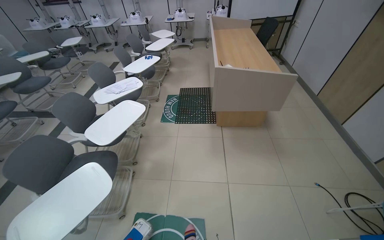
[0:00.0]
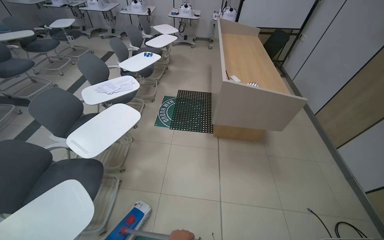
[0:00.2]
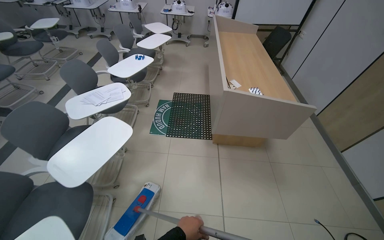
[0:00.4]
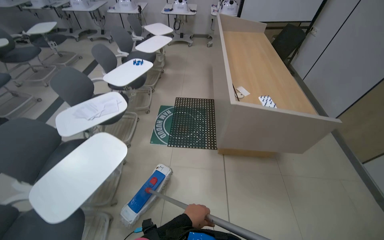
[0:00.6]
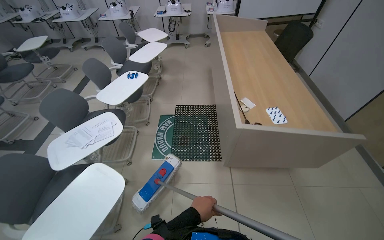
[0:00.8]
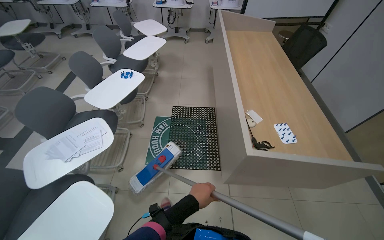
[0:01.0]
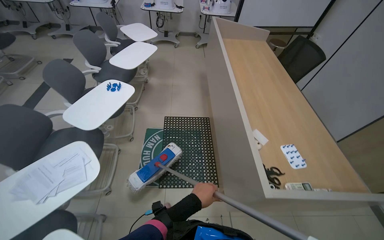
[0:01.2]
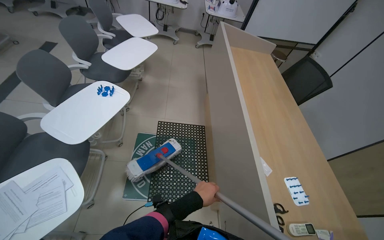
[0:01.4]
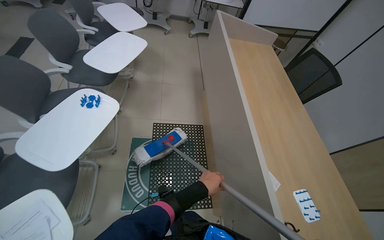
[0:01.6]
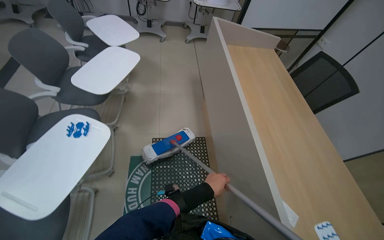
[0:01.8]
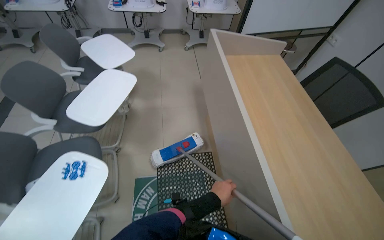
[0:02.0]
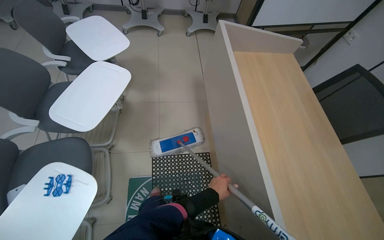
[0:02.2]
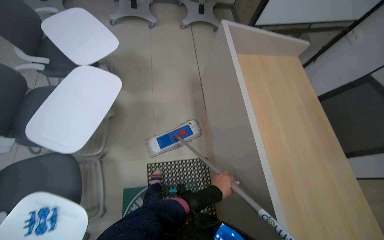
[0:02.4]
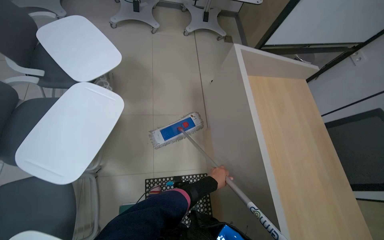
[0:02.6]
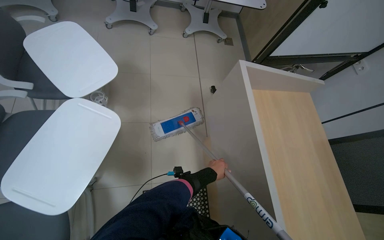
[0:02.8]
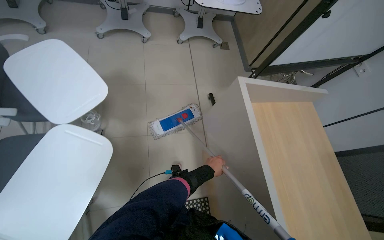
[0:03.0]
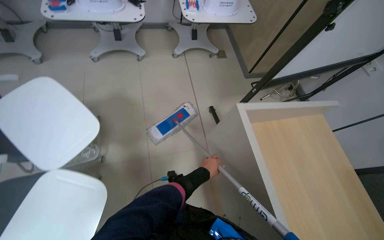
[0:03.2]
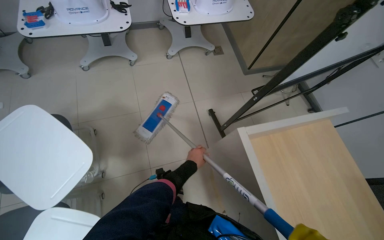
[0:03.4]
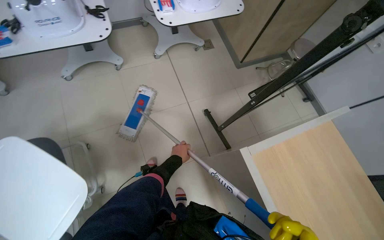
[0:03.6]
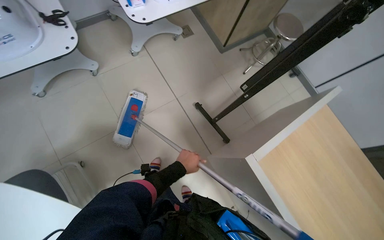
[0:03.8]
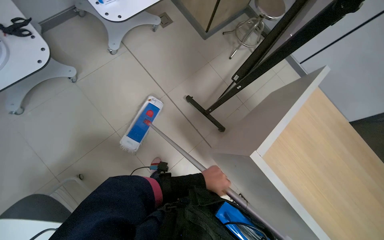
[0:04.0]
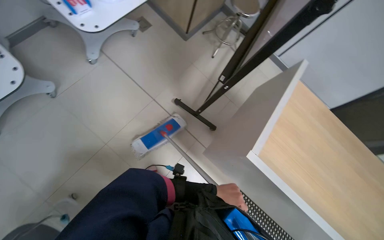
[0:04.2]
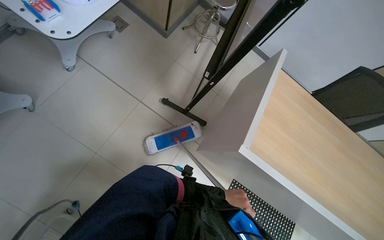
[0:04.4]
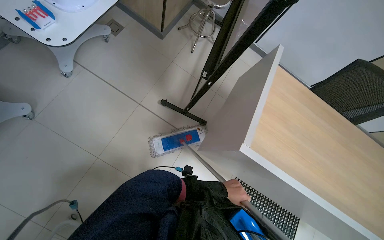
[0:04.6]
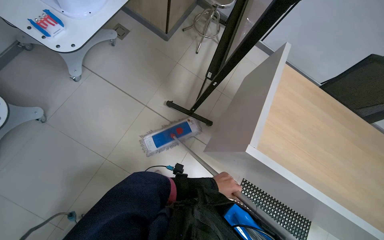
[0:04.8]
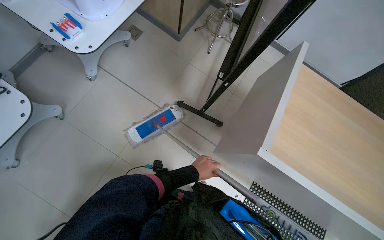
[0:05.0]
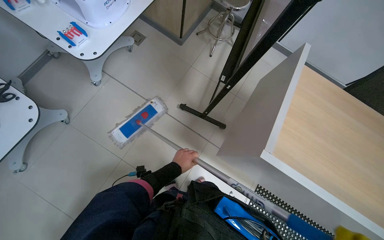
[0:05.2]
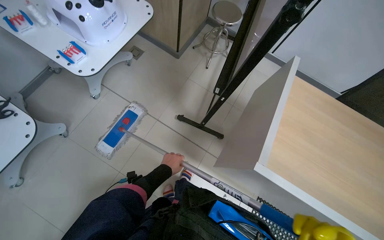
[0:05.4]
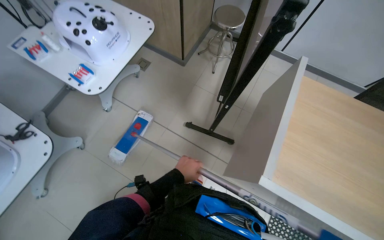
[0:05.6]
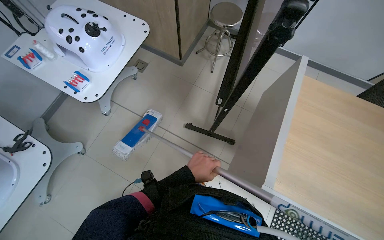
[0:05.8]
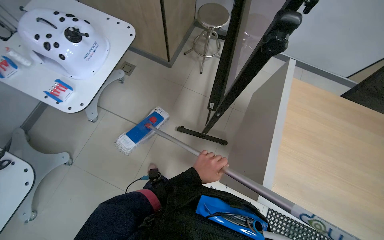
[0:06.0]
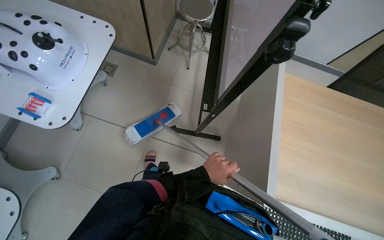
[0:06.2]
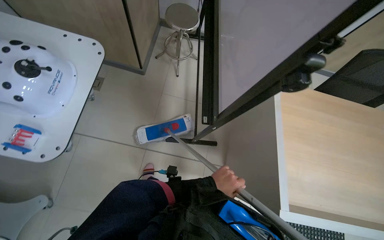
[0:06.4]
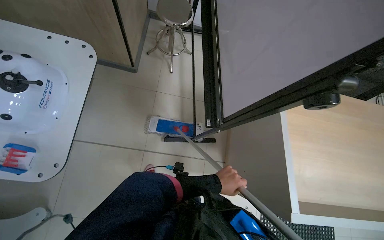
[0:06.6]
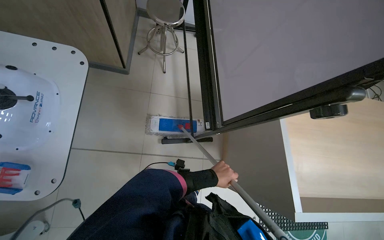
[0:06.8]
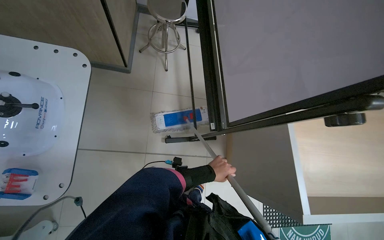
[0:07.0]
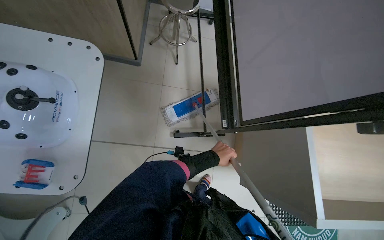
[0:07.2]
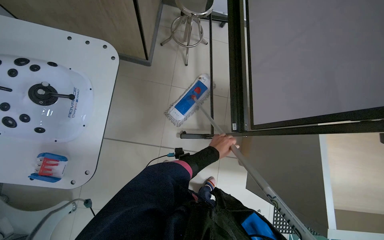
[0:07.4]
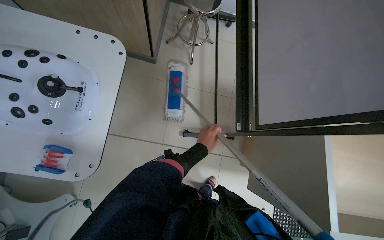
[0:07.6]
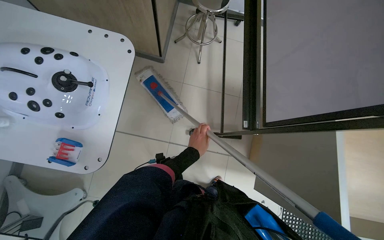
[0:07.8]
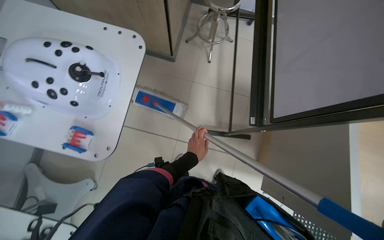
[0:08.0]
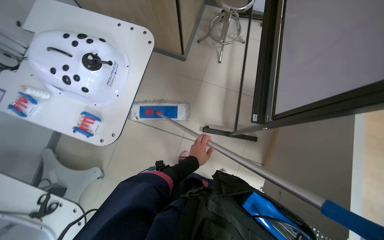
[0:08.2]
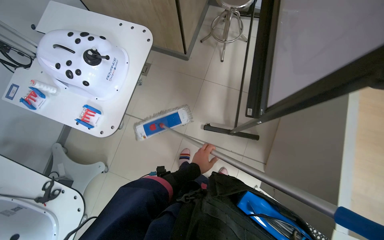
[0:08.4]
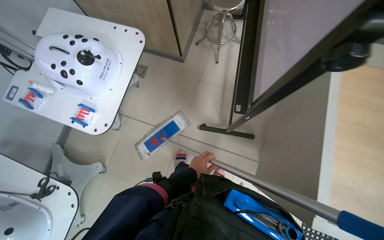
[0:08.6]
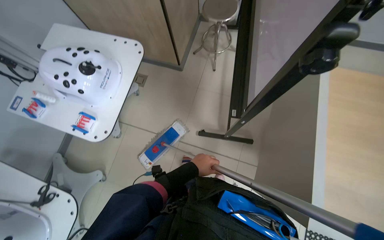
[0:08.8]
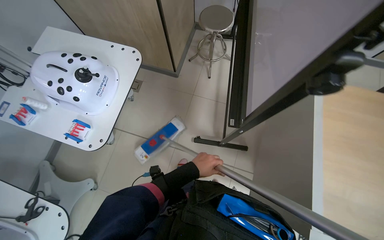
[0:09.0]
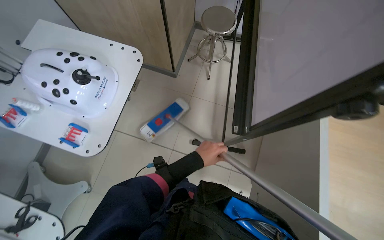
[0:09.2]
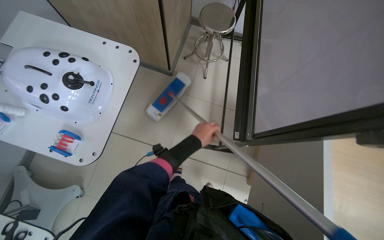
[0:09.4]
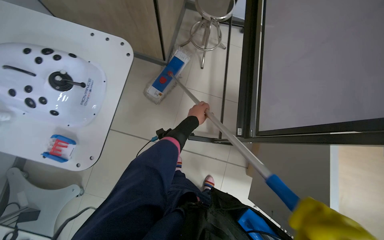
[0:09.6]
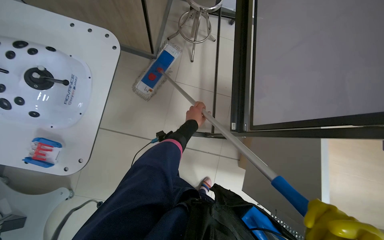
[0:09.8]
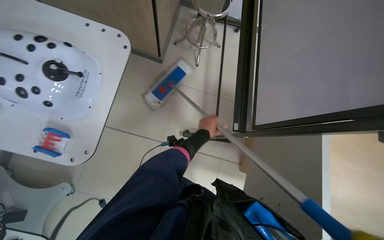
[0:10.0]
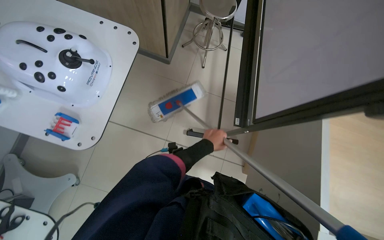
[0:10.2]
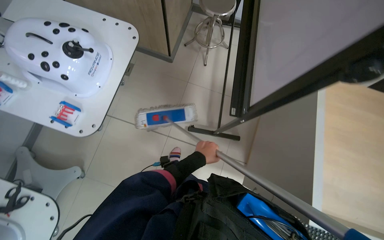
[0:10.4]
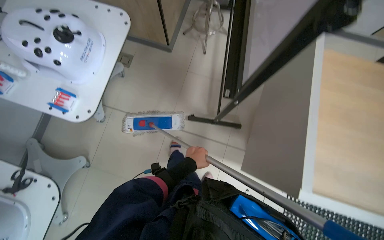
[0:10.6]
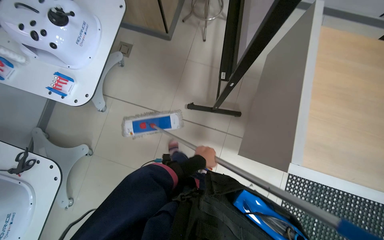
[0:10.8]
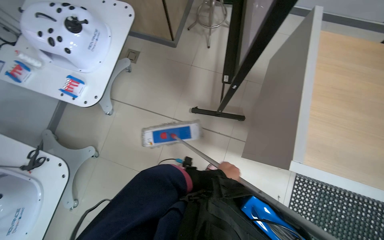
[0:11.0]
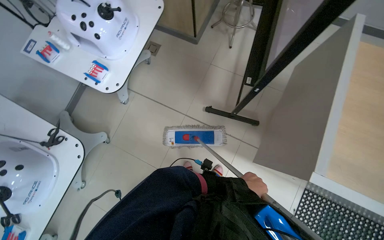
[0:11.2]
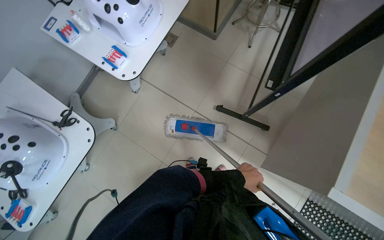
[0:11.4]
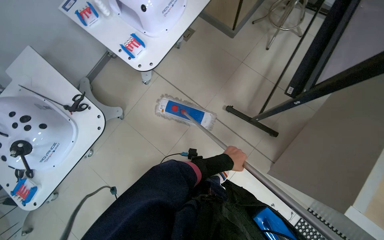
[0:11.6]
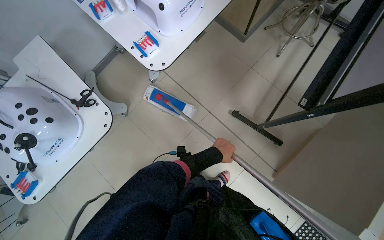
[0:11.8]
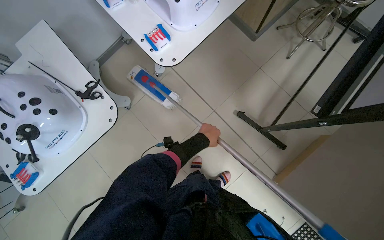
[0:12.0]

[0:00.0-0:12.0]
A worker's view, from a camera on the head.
Job: mopping floor.
The whole recording: Mopping tiled floor. The worker mops the tiled floor, moving around obstacles.
0:00.0 to 0:01.6: The wearer moves roughly 1.5 m. The wearer looks about 15 degrees further downward.
0:01.6 to 0:03.0: The wearer moves approximately 1 m.
0:03.0 to 0:04.4: The head travels some 70 cm. The head turns to the right by about 50 degrees. The view tilts about 15 degrees downward.
0:04.4 to 0:06.0: The left hand shifts some 35 cm up the picture and to the left.
0:06.0 to 0:07.6: The wearer moves roughly 40 cm.
0:07.6 to 0:09.0: The left hand heads down the picture, covering approximately 15 cm, and goes farther from the camera and returns, about 10 cm each way.
0:09.0 to 0:10.4: The left hand travels up the picture and back again, approximately 25 cm each way.
0:10.4 to 0:12.0: The wearer's head swings about 30 degrees to the left. The left hand travels to the right and back again, about 15 cm each way.

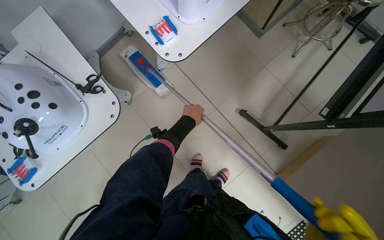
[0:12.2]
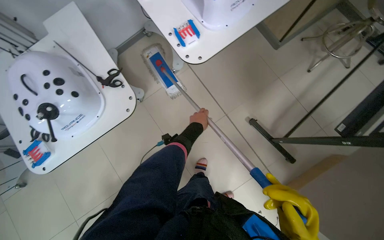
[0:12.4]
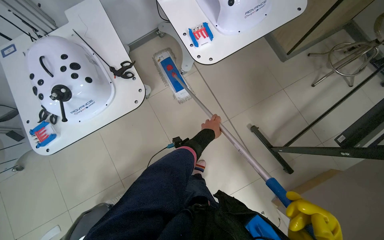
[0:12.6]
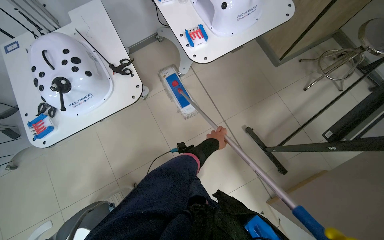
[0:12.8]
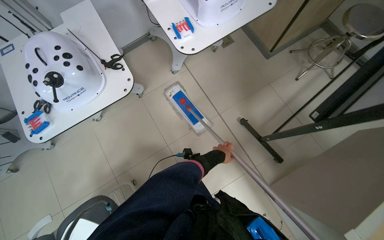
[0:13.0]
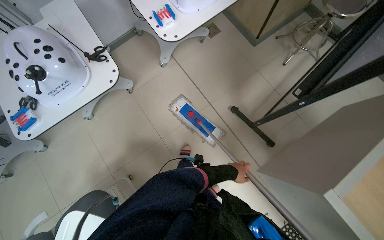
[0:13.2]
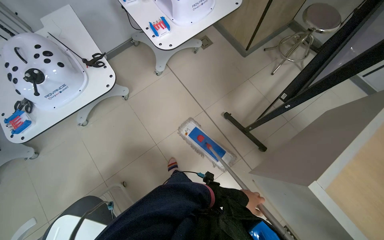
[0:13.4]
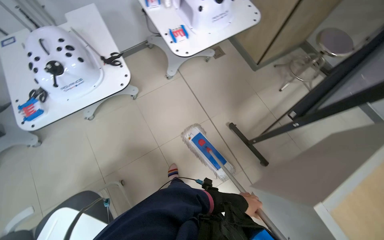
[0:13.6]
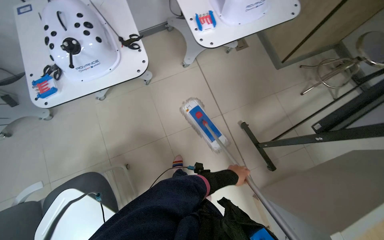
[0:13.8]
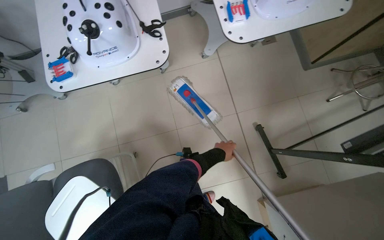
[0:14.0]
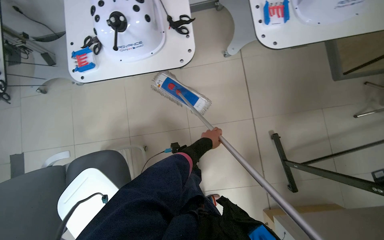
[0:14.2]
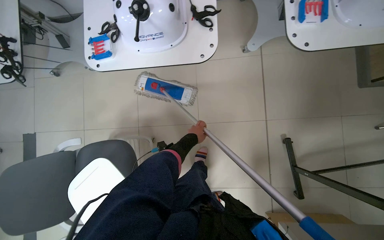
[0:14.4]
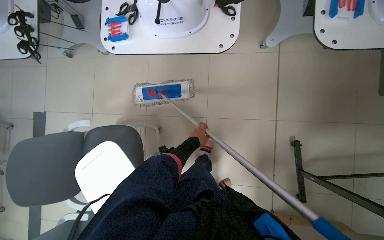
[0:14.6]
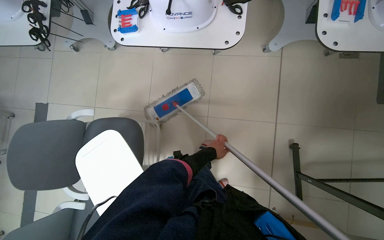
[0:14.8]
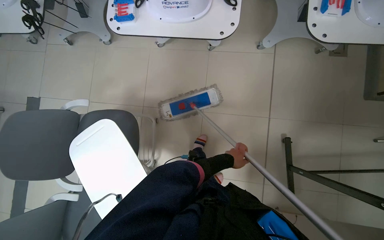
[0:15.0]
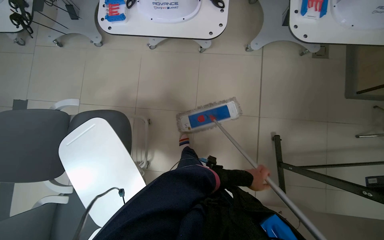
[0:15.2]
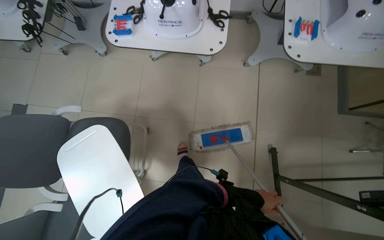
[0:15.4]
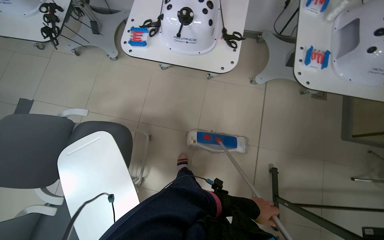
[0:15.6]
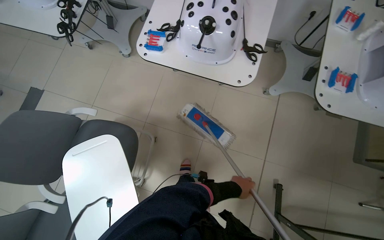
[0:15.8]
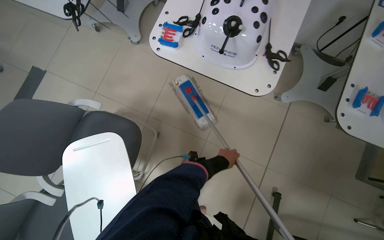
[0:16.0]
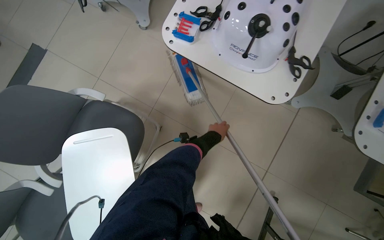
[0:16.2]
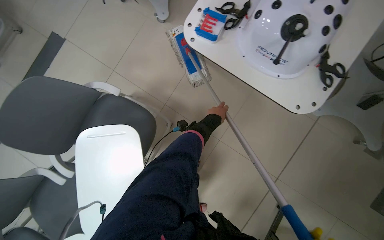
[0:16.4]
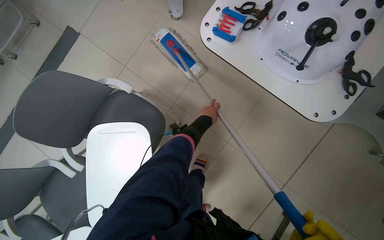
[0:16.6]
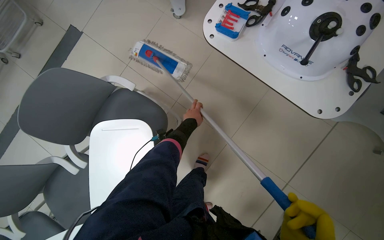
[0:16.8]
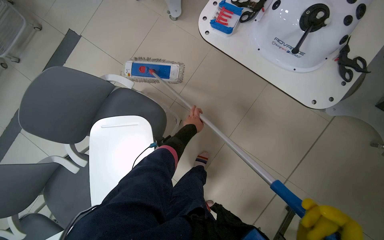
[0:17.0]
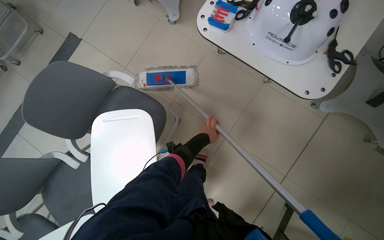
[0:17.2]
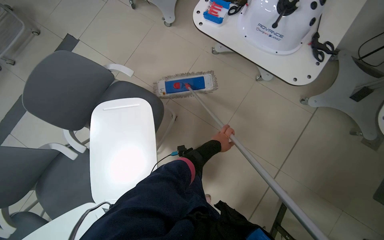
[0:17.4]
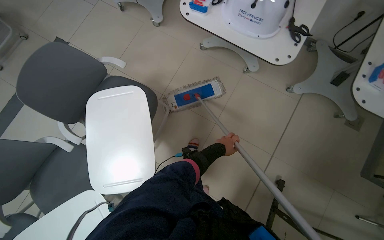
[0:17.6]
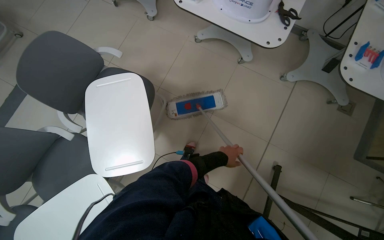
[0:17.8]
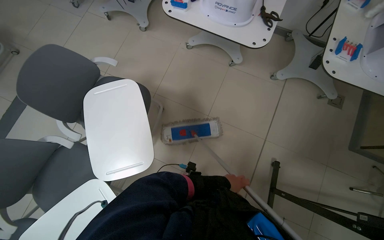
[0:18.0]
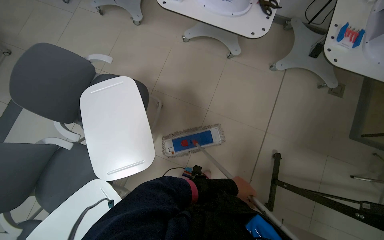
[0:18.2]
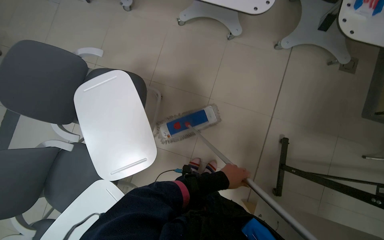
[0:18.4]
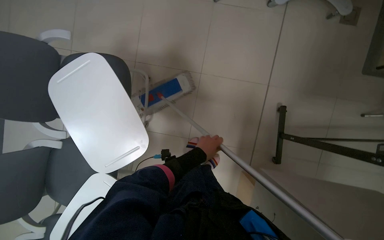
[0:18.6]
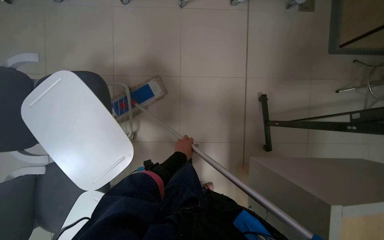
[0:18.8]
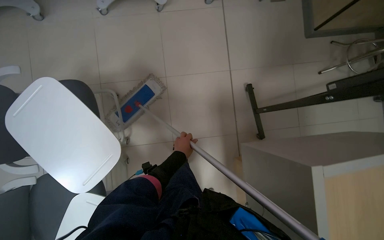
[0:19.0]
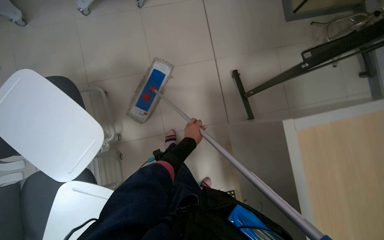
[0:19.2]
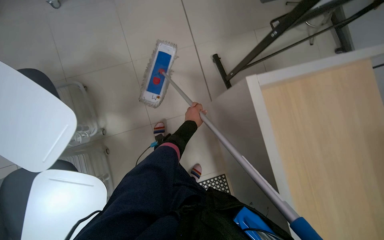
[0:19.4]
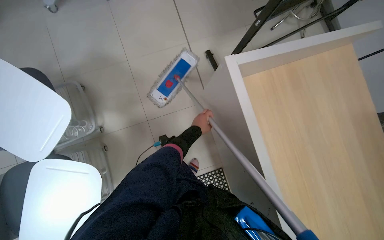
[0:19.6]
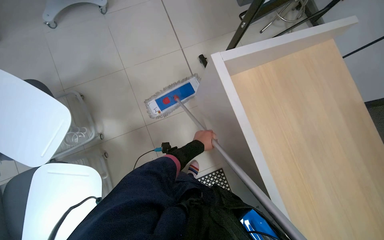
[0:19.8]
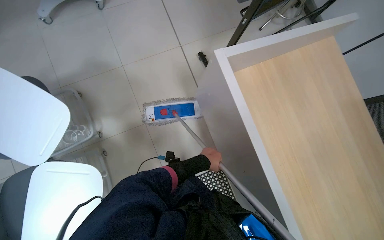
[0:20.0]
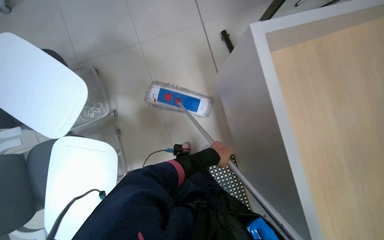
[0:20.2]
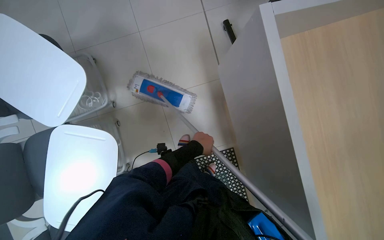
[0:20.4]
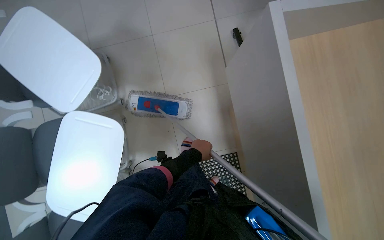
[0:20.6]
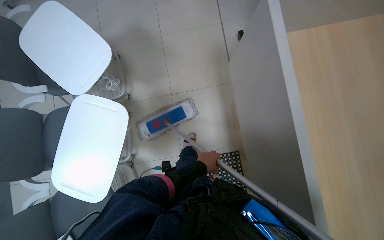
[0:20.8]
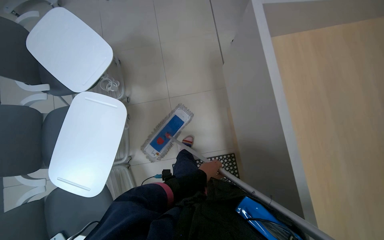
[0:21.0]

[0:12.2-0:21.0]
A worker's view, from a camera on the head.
Job: mopping floor.
The whole recording: Mopping tiled floor. The worker mops the tiled floor, moving around obstacles.
0:12.2 to 0:13.6: The wearer looks approximately 10 degrees further upward. The left hand is displaced down the picture and to the right by some 60 cm.
0:13.6 to 0:15.2: The camera pitches downward, by approximately 15 degrees. The scene turns roughly 35 degrees clockwise in the picture.
0:15.2 to 0:16.6: The scene turns some 30 degrees clockwise in the picture. The left hand moves up the picture and to the left, some 70 cm.
0:16.6 to 0:18.0: The camera travels some 50 cm.
0:18.0 to 0:19.6: The camera travels some 40 cm. The scene turns about 45 degrees counterclockwise in the picture.
0:19.6 to 0:21.0: The left hand is displaced down the picture by roughly 35 cm.
